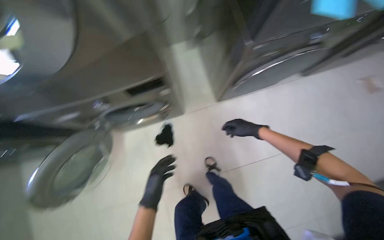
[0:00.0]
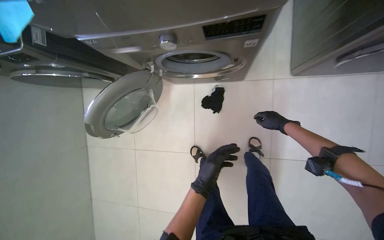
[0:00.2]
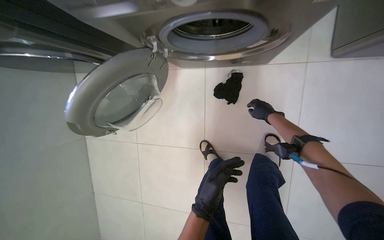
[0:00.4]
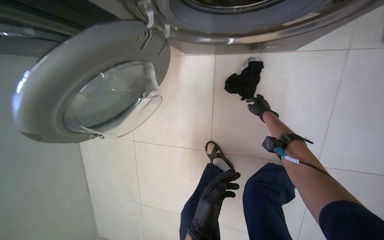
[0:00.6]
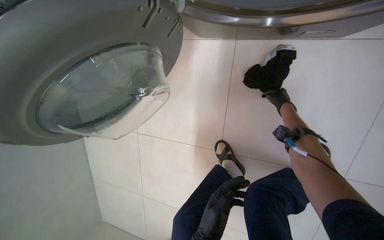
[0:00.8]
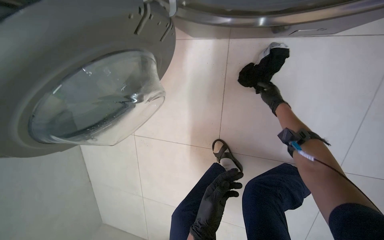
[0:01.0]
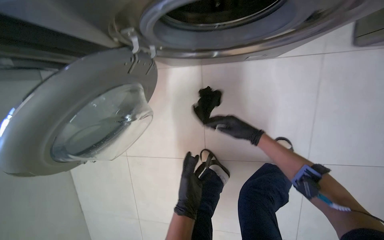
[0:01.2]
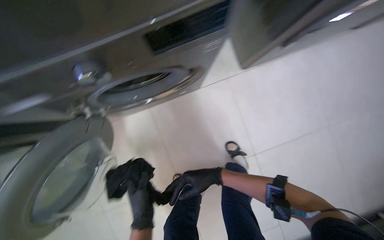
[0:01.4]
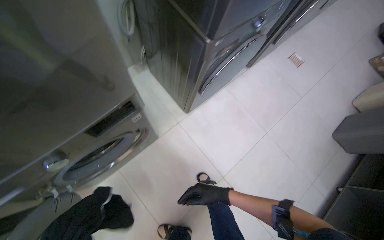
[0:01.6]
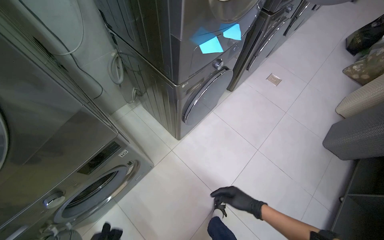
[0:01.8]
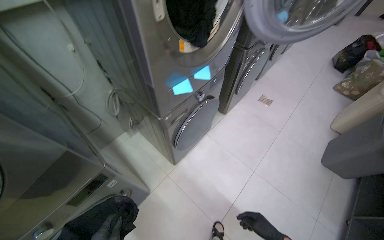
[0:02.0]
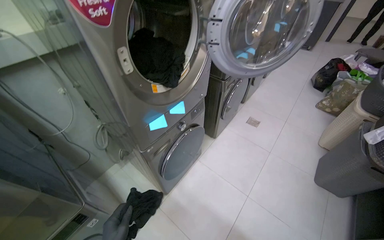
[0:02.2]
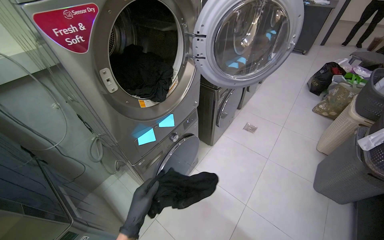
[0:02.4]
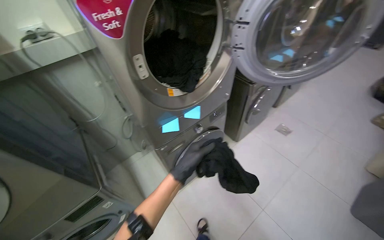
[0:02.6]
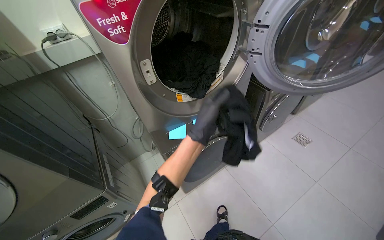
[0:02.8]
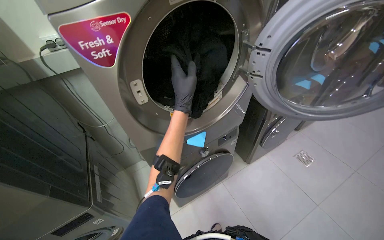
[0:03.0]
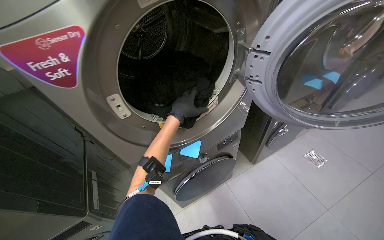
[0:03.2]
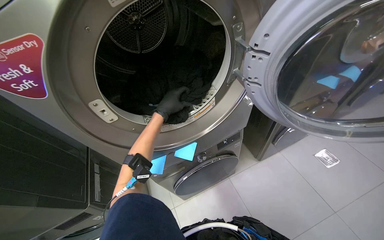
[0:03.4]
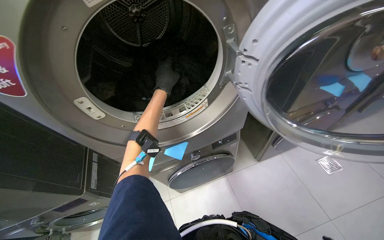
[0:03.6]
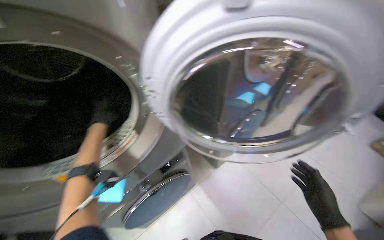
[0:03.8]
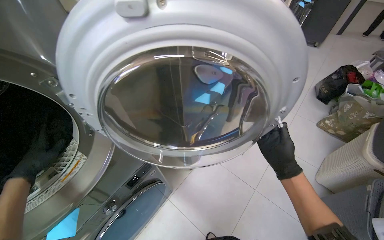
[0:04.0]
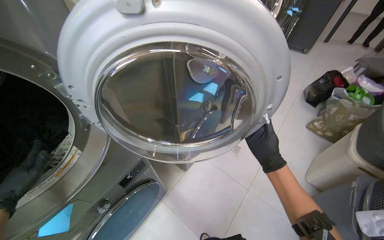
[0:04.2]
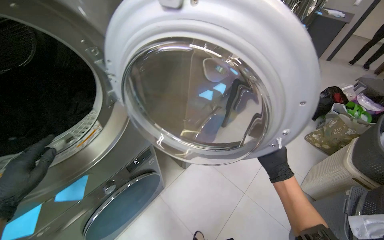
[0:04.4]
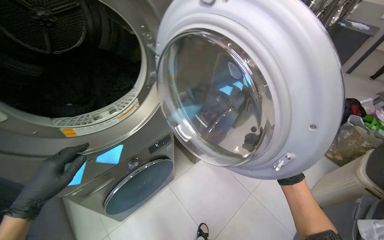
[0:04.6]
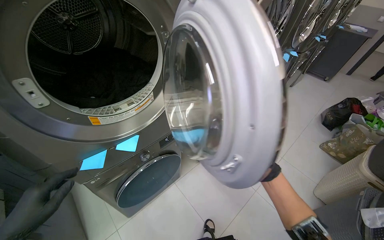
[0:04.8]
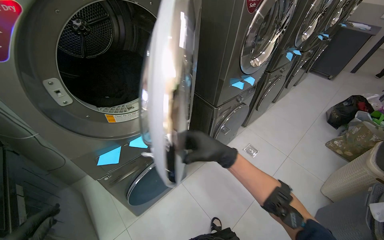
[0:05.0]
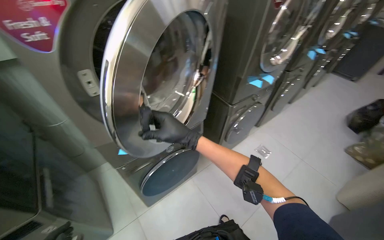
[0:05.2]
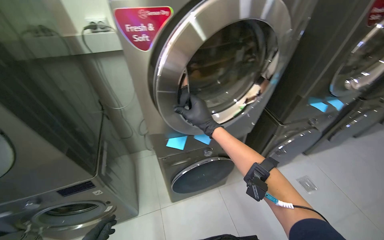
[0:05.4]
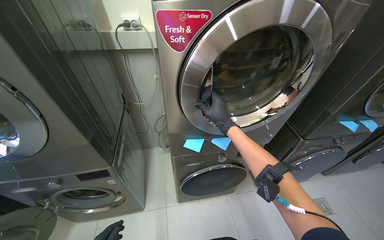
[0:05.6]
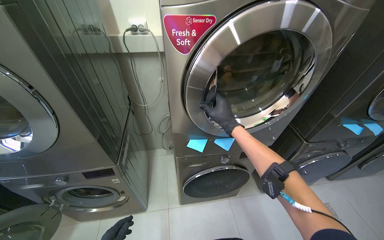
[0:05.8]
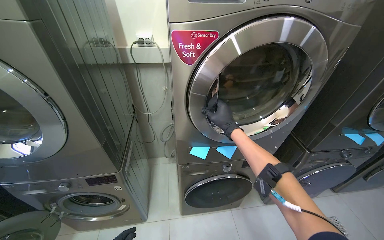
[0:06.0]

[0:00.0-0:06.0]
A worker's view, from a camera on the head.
Job: managing laundry.
The whole recording: Processing laundry and notes. The worker removes laundry and sticky notes from washing machines and dryers.
0:00.0 to 0:01.6: The wearer's head swings about 40 degrees to the right. The camera pitches upward, by some 10 degrees.
0:01.6 to 0:03.0: The camera travels approximately 60 cm. The camera sweeps to the left, by roughly 20 degrees. The camera pitches upward, by some 25 degrees.
0:03.0 to 0:04.4: The wearer's head swings about 20 degrees to the right.
0:04.4 to 0:06.0: The wearer's head swings roughly 40 degrees to the left.

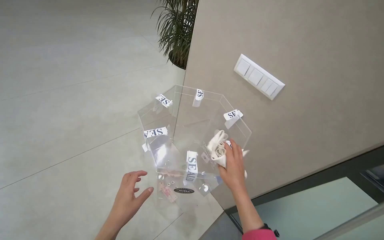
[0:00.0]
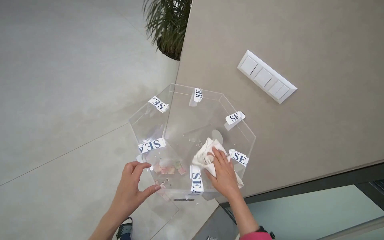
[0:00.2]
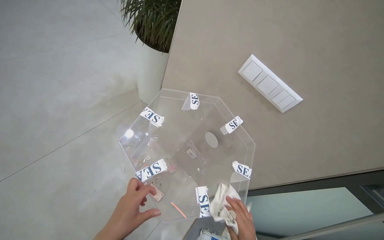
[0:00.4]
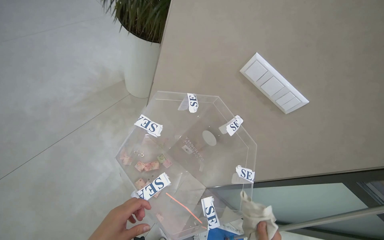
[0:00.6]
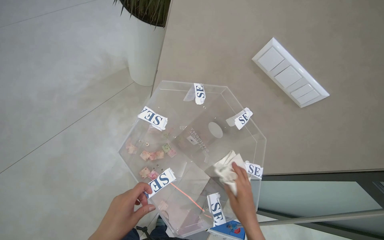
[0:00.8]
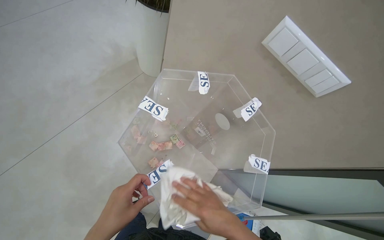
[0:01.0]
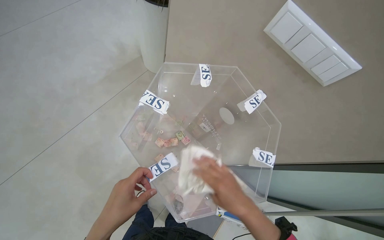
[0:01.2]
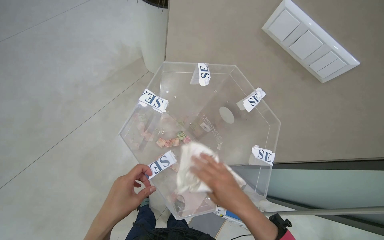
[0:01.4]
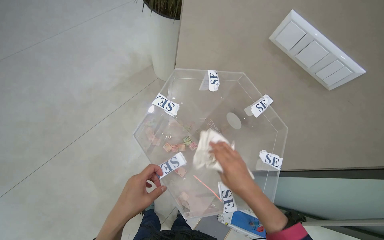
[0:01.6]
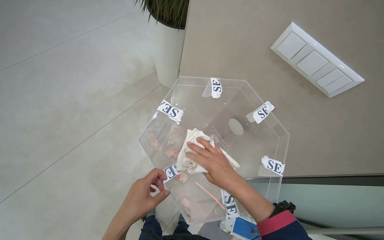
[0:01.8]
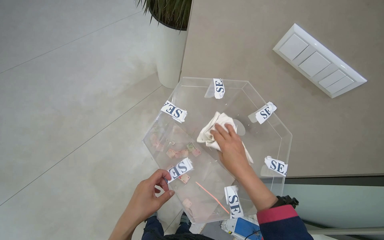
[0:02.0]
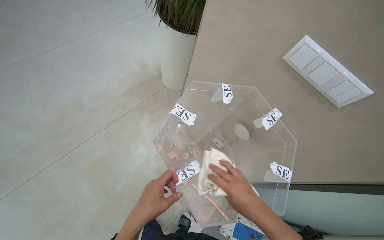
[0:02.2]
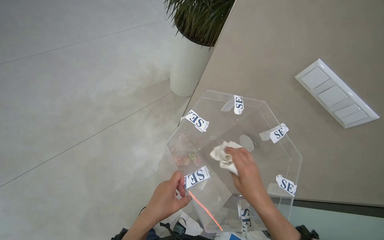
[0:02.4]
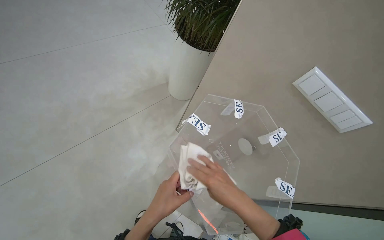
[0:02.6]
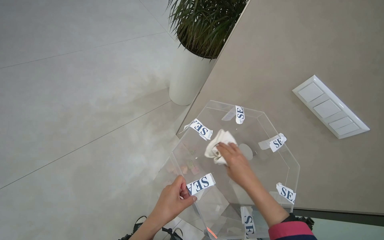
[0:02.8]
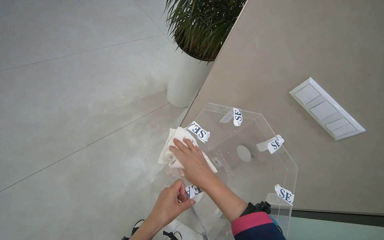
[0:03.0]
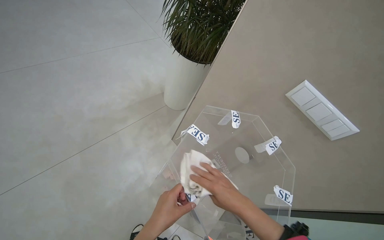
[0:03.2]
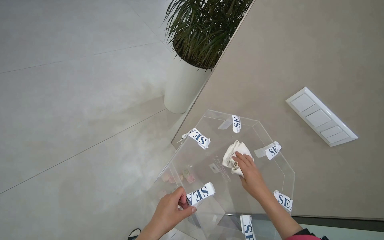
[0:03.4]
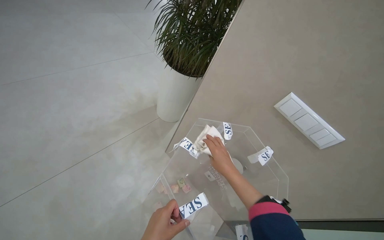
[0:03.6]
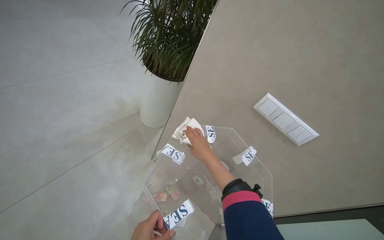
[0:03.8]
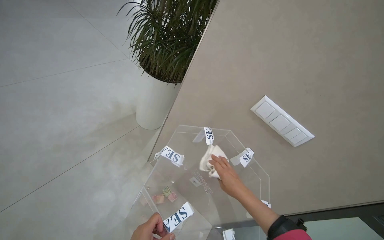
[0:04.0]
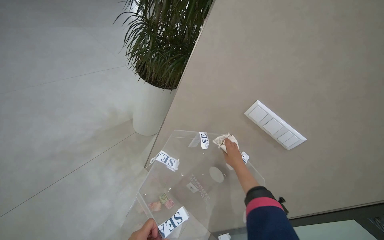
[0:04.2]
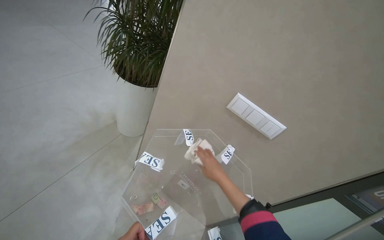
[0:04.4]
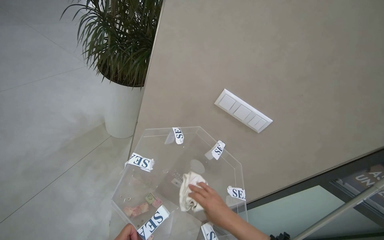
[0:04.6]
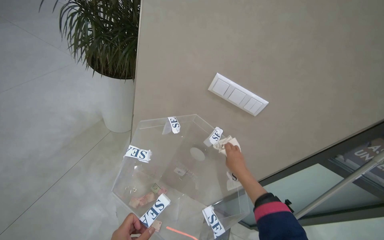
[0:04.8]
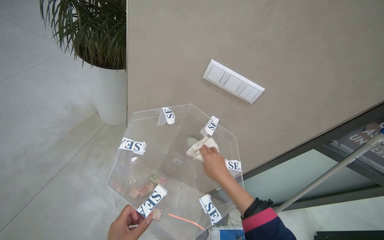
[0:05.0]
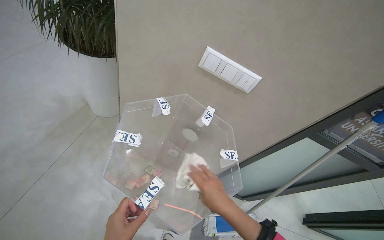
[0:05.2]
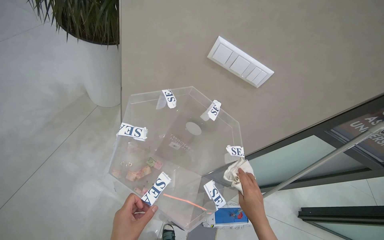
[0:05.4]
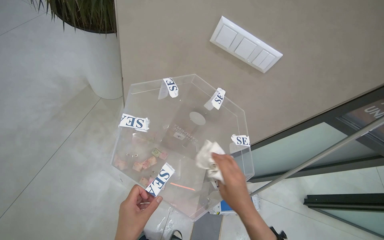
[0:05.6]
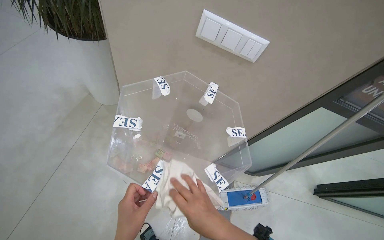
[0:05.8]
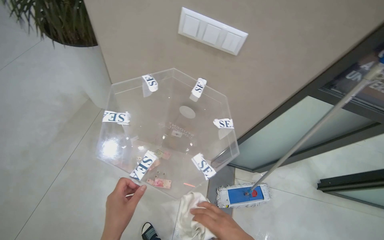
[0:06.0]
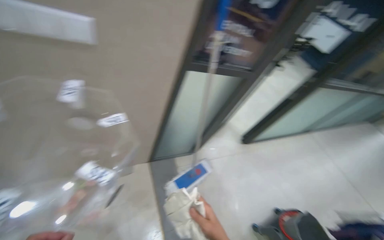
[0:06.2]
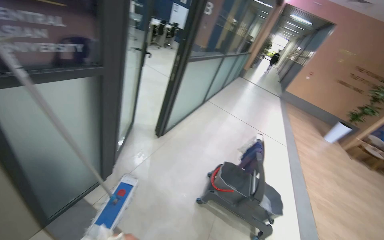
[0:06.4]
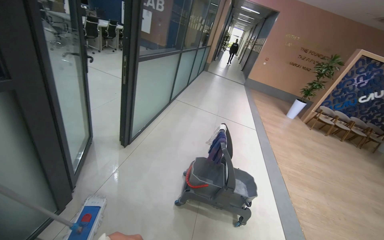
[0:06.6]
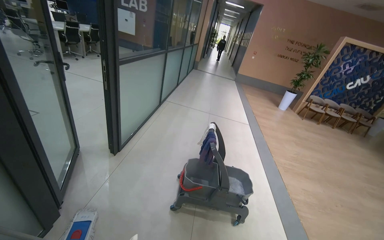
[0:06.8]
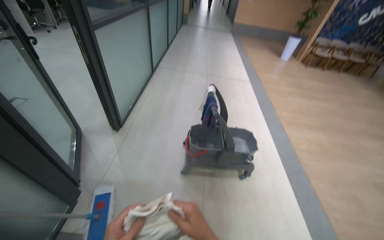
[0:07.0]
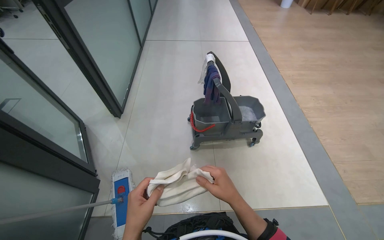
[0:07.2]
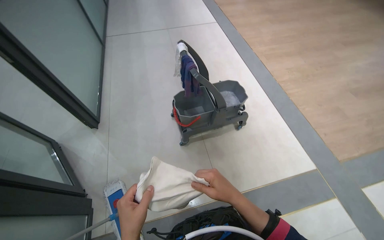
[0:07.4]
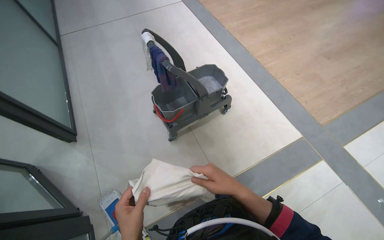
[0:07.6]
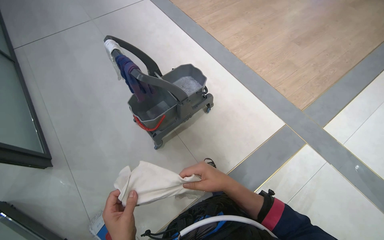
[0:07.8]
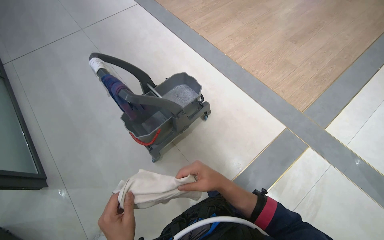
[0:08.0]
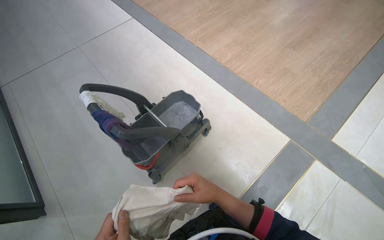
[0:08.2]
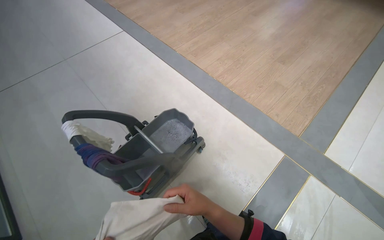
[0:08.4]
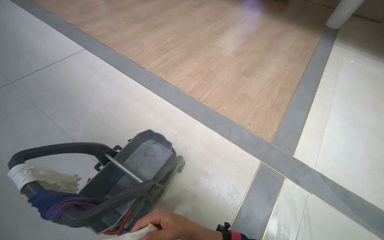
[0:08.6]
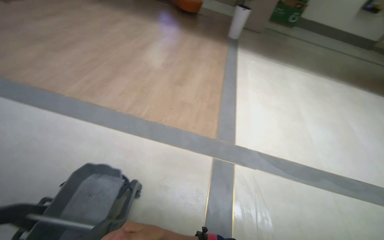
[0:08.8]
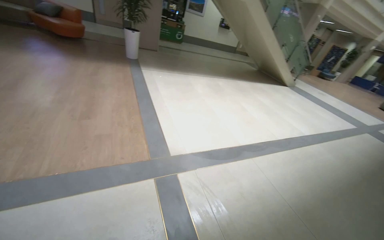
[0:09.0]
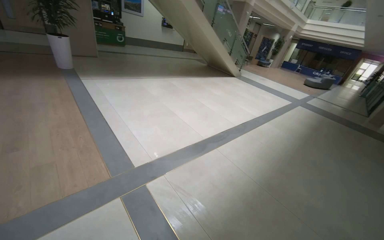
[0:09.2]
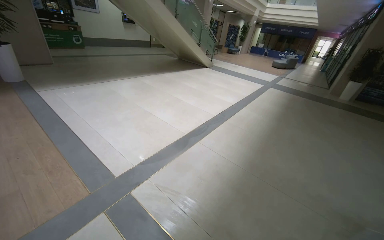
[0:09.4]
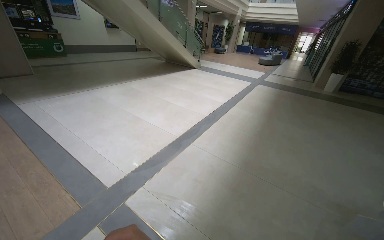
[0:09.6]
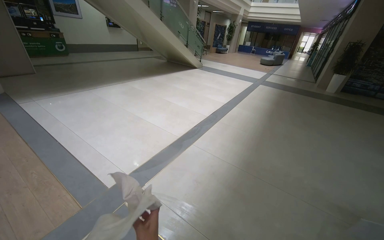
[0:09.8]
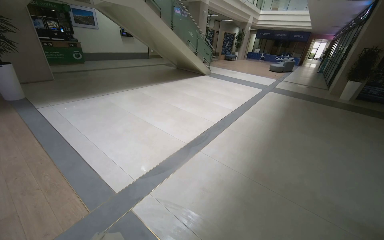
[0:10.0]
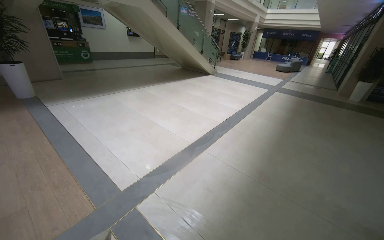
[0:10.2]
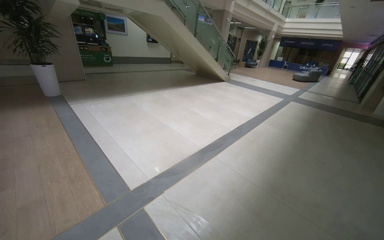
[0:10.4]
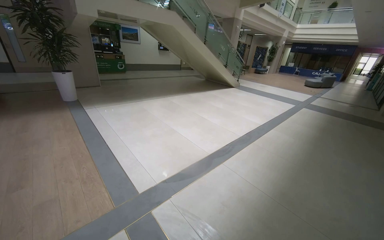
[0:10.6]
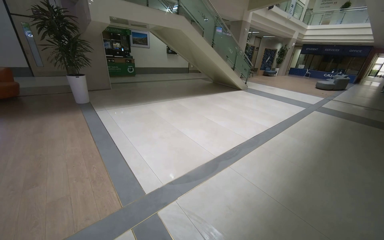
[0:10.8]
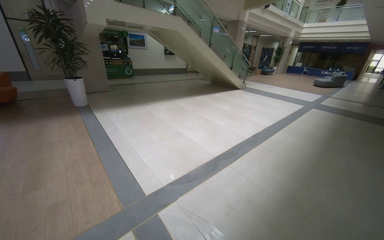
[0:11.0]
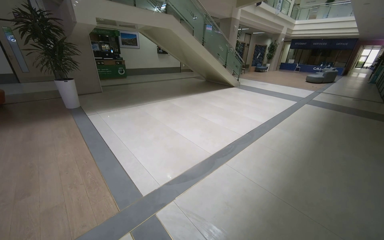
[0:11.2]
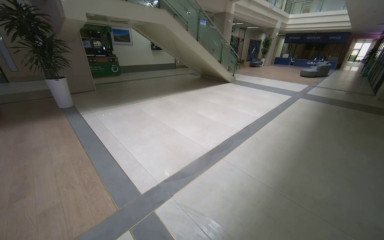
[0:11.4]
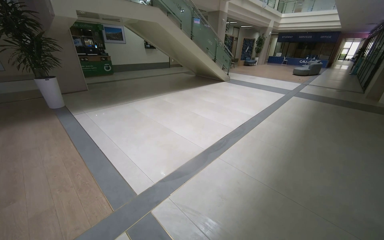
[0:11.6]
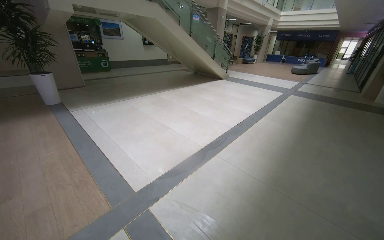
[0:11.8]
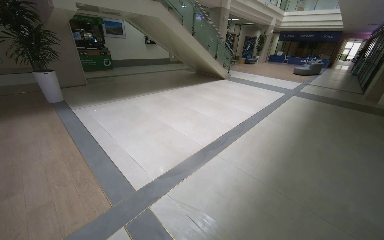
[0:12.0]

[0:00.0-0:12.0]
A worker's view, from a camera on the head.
Job: wiping surfaces.
The whole recording: Wiping office desk surfaces. The worker wipes the surfaces of office desks with a white cloth.
0:00.0 to 0:01.6: The view tilts approximately 20 degrees downward.
0:01.6 to 0:03.0: The right hand goes some 20 cm to the left.
0:03.0 to 0:04.4: The head turns to the right by roughly 20 degrees. The right hand is displaced to the right and farther from the camera by roughly 20 cm.
0:04.4 to 0:06.0: The view tips downward by about 20 degrees.
0:06.0 to 0:07.6: The camera is carried about 80 cm. The wearer looks roughly 125 degrees further to the right. The camera pitches downward, by some 40 degrees.
0:07.6 to 0:09.0: The head travels approximately 50 cm. The wearer looks roughly 85 degrees further to the right. The view tips upward by approximately 15 degrees.
0:09.0 to 0:10.4: The wearer looks some 25 degrees further to the right.

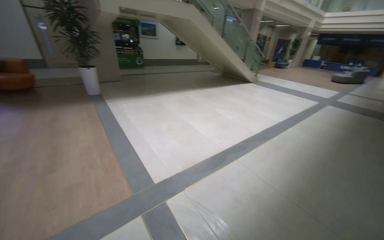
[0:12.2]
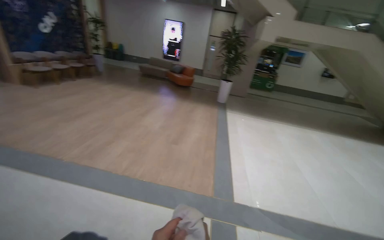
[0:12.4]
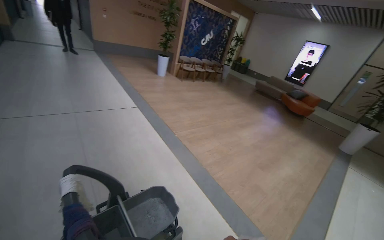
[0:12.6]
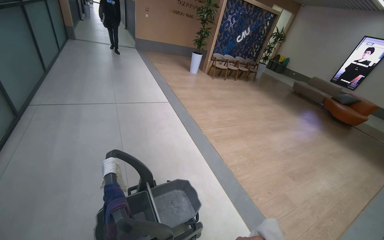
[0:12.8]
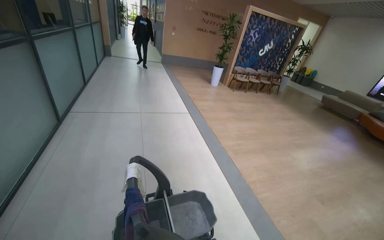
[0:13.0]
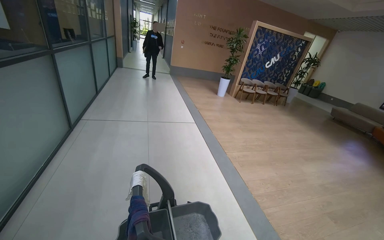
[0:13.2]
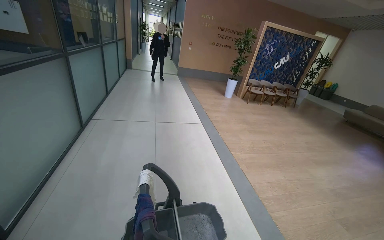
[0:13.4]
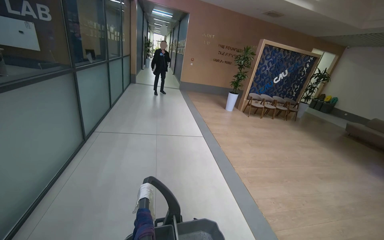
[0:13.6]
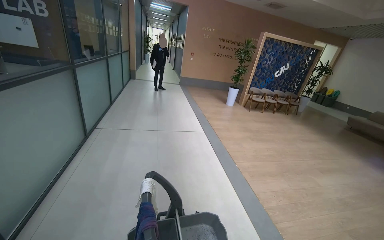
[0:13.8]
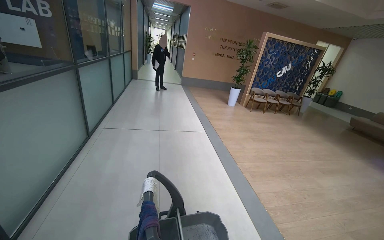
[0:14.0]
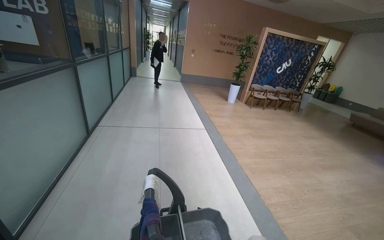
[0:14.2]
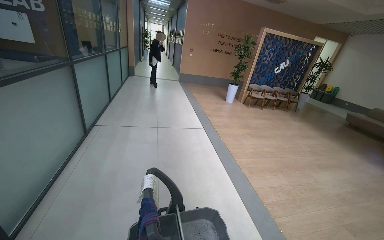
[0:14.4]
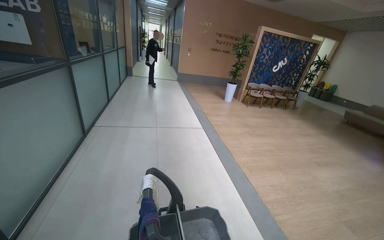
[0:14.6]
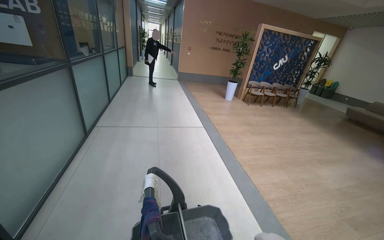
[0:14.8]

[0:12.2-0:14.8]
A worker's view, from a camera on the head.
Job: wiping surfaces.
The whole recording: Wiping office desk surfaces. The worker wipes the surfaces of office desks with a white cloth.
0:12.2 to 0:13.4: The wearer's head swings about 115 degrees to the left. The view tips upward by roughly 20 degrees.
